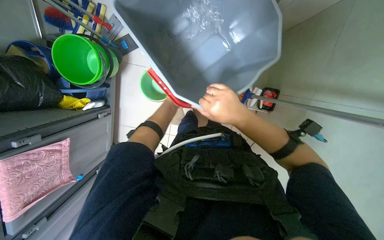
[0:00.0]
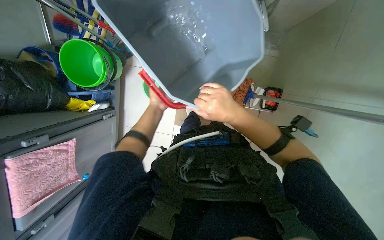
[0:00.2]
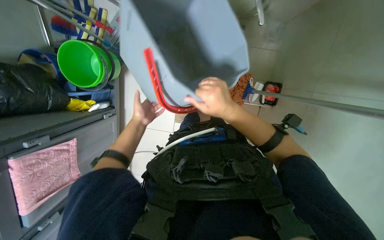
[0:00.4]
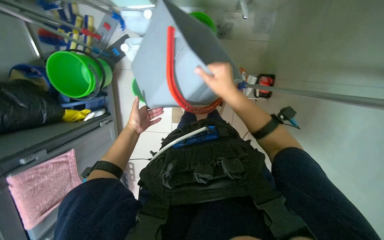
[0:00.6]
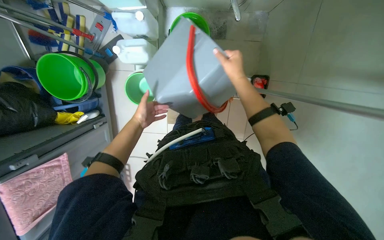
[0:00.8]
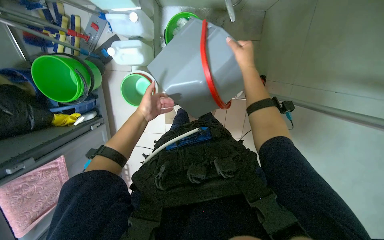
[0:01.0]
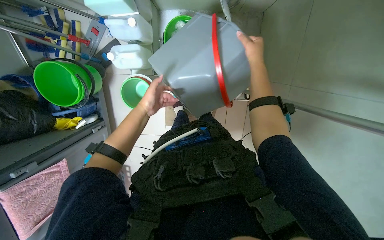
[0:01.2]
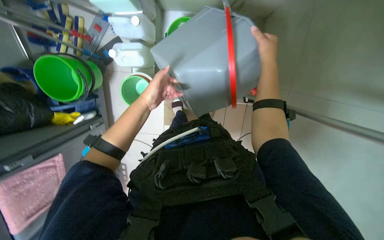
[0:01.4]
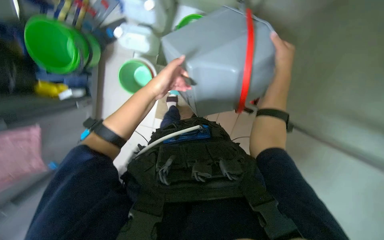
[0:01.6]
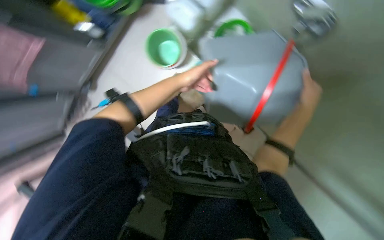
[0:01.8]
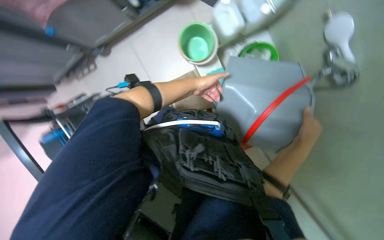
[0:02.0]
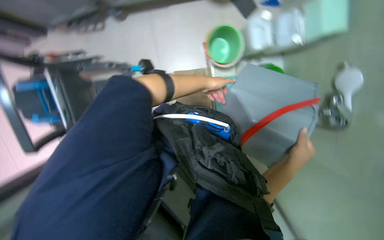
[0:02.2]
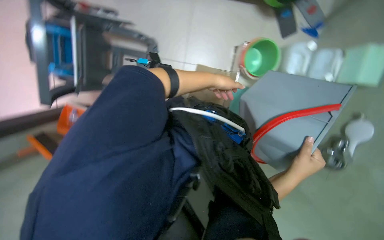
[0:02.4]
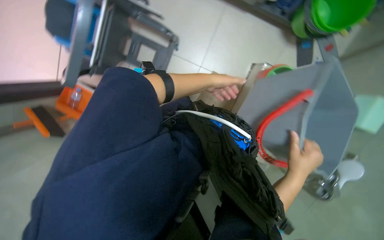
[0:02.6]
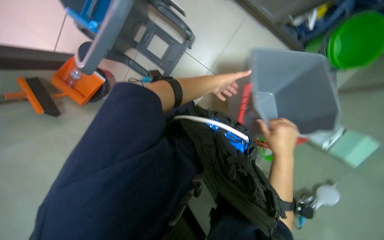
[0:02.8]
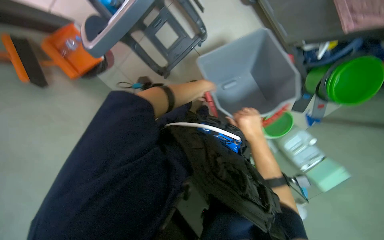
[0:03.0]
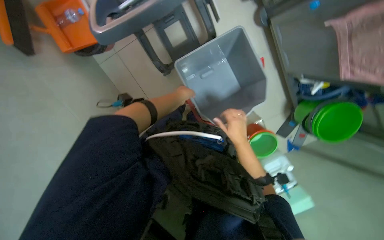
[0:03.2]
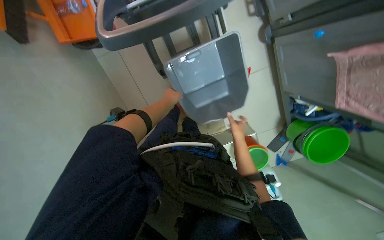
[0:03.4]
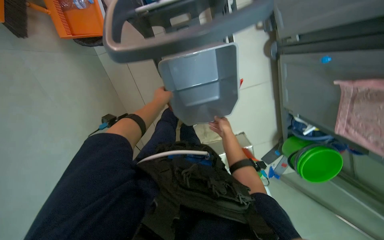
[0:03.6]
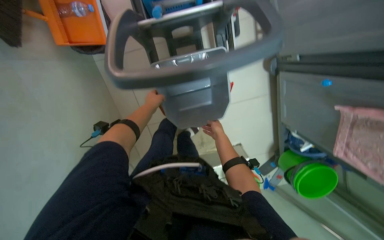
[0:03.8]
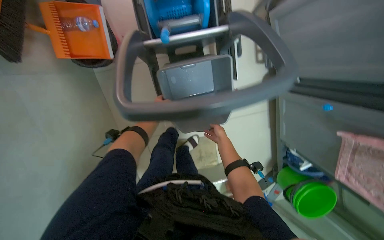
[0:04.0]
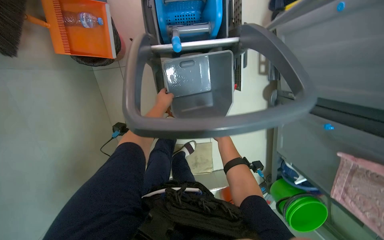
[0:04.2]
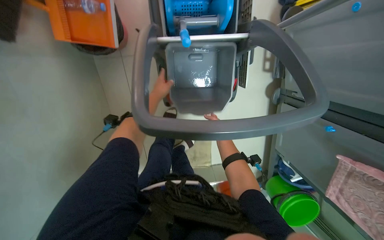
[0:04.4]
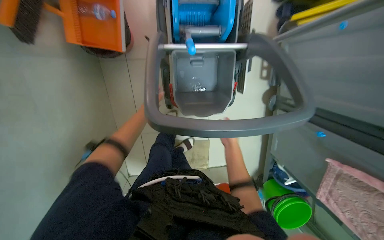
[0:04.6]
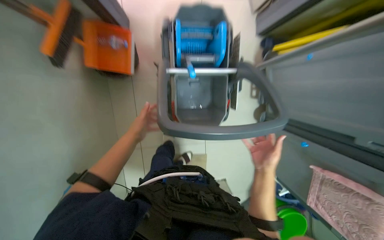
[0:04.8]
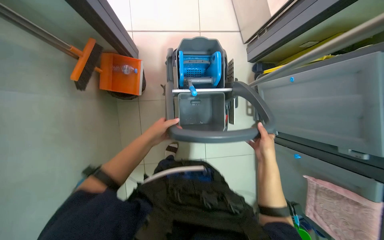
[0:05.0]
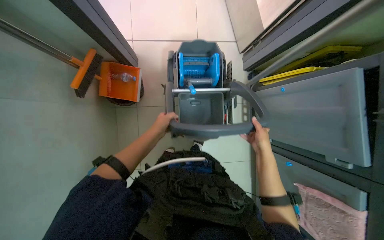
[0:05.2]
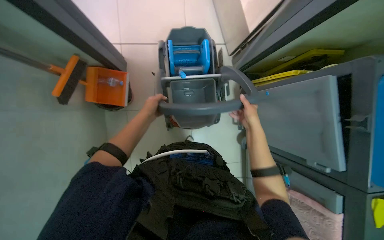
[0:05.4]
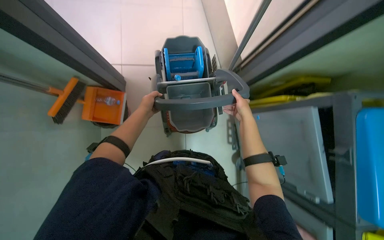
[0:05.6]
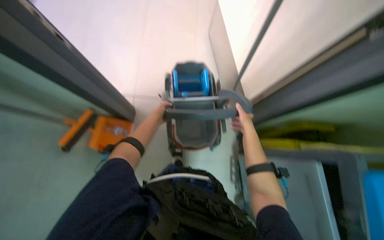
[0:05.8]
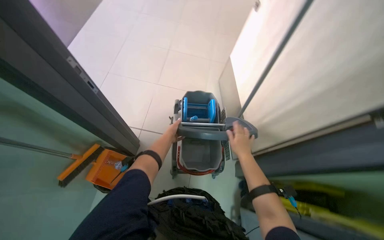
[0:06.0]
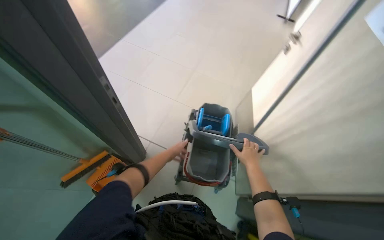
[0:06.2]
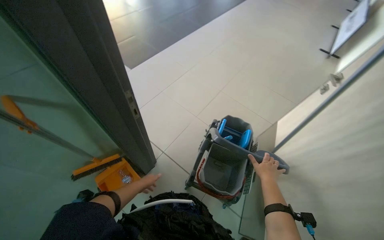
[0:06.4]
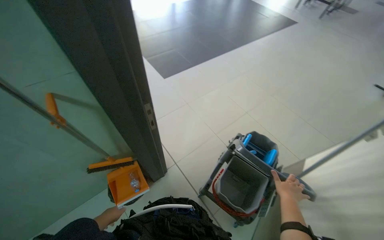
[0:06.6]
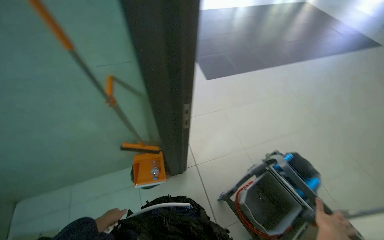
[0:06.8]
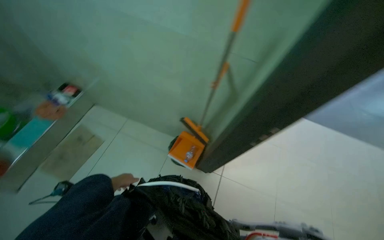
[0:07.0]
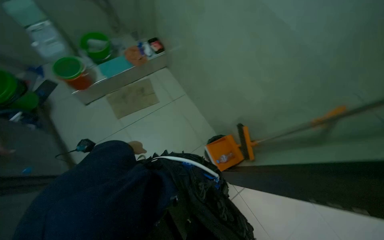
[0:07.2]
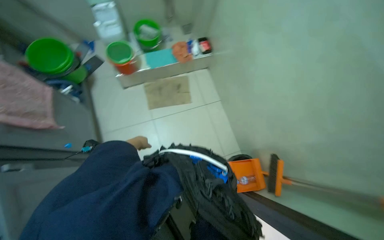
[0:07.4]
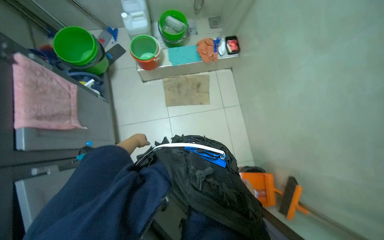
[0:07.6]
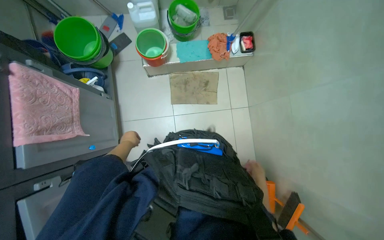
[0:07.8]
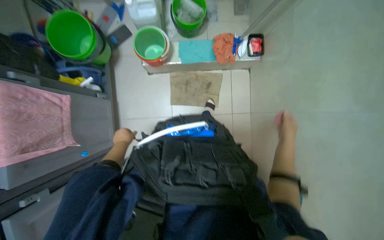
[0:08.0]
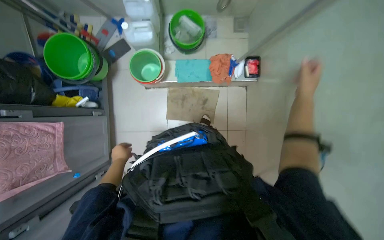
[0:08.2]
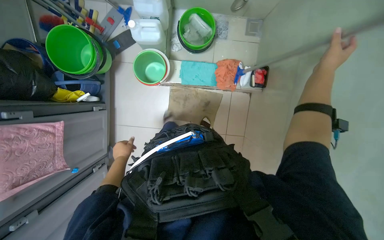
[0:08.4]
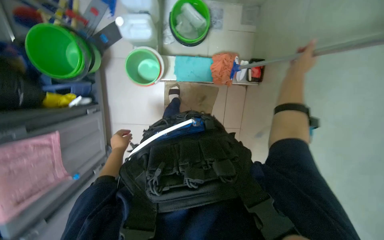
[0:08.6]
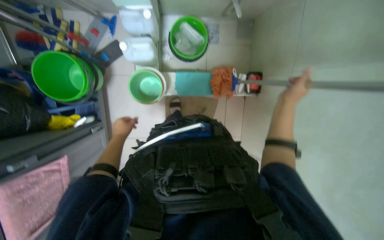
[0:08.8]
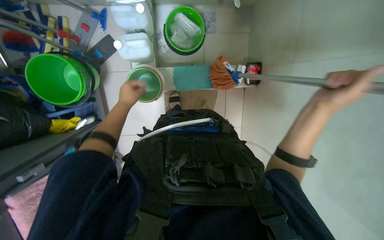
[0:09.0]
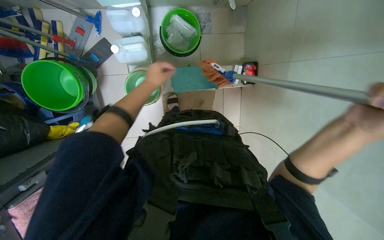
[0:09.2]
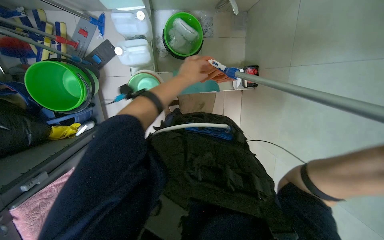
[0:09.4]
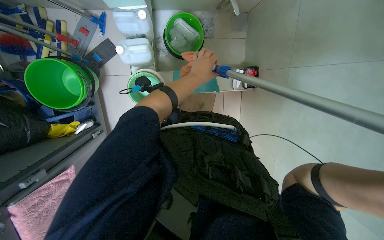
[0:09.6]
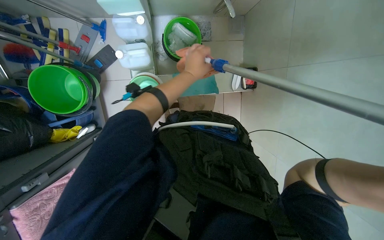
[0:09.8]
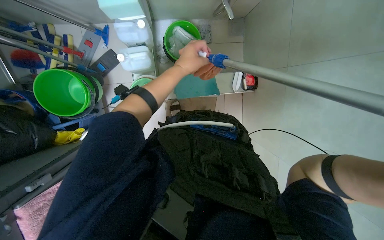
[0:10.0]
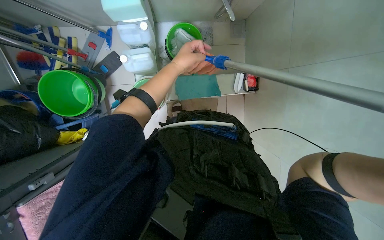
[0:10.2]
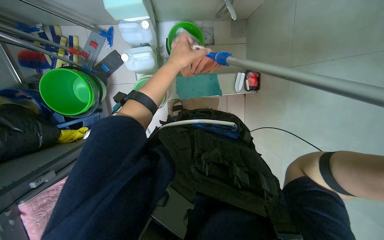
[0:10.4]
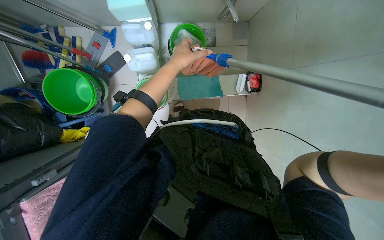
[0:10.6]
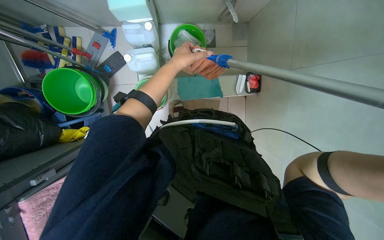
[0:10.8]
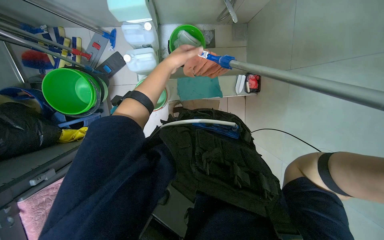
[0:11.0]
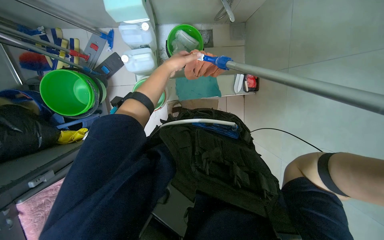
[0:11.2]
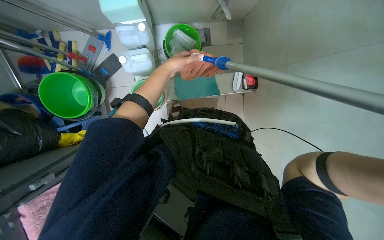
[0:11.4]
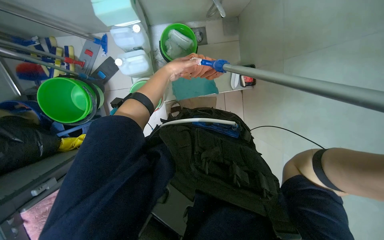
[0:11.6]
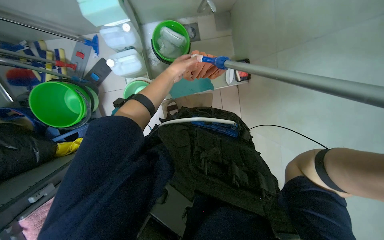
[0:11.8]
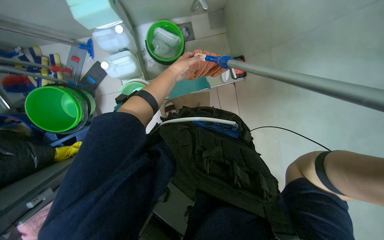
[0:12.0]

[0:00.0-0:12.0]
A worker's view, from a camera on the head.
Job: preparing cleaning supplies.
The whole recording: Preparing cleaning equipment. The worker pours cleaning solution into a container and adjusts the mop handle on the cleaning cart.
0.0 to 1.6 s: The right hand goes about 30 cm to the right, up the picture and farther from the camera.
1.6 to 3.0 s: The camera travels some 50 cm. The camera sweeps to the right, by about 30 degrees. The scene rotates clockwise by roughly 90 degrees.
3.0 to 4.4 s: The camera travels roughly 40 cm. The view swings roughly 20 degrees to the right. The scene rotates clockwise by roughly 35 degrees.
4.4 to 6.0 s: The view tilts some 35 degrees upward. The right hand swings nearer and farther, approximately 20 cm each way, with 2 reversals.
6.0 to 7.6 s: The camera travels some 50 cm. The head rotates some 100 degrees to the left.
7.6 to 9.0 s: The head travels about 80 cm. The camera pitches downward, by approximately 25 degrees.
9.0 to 10.4 s: The left hand travels to the right, nearer to the camera and up the picture by about 25 cm.
10.4 to 12.0 s: The left hand goes approximately 15 cm farther from the camera.

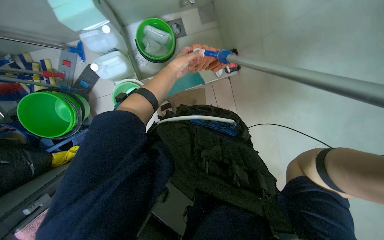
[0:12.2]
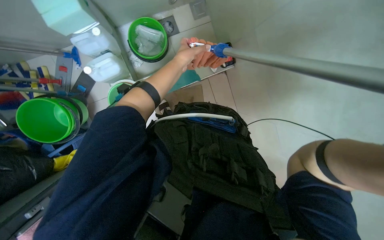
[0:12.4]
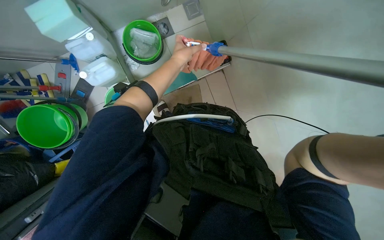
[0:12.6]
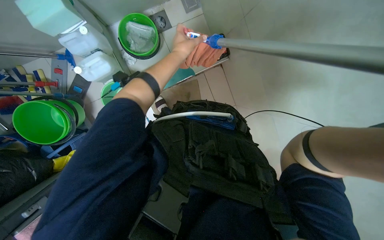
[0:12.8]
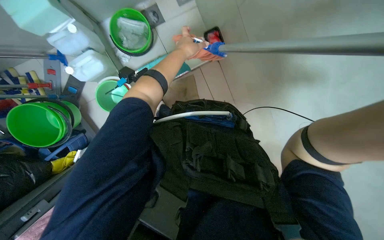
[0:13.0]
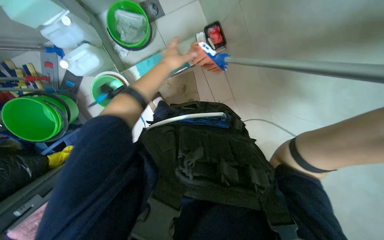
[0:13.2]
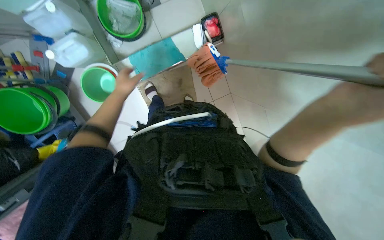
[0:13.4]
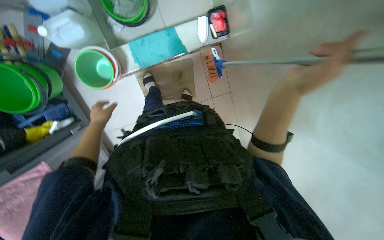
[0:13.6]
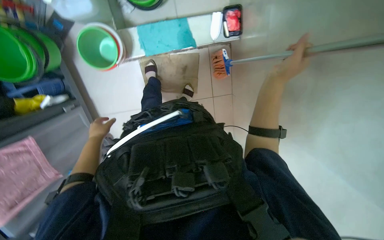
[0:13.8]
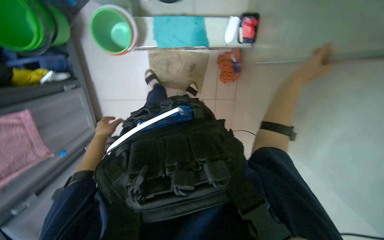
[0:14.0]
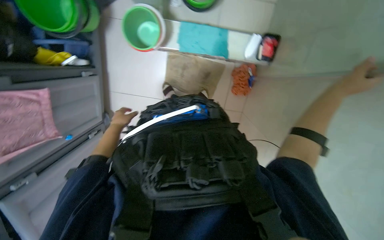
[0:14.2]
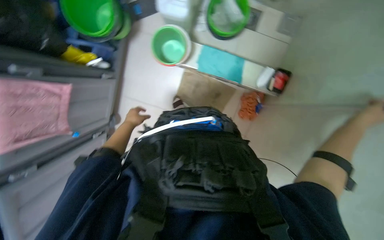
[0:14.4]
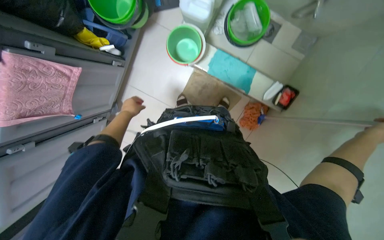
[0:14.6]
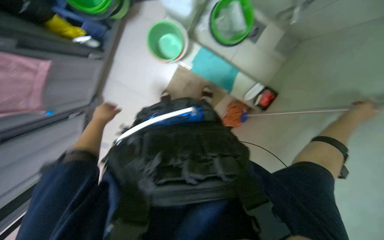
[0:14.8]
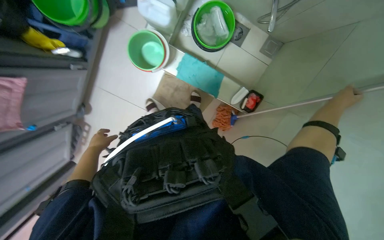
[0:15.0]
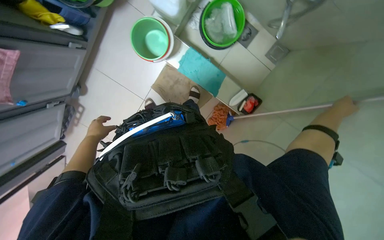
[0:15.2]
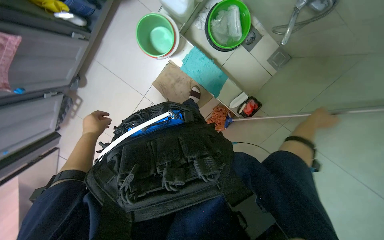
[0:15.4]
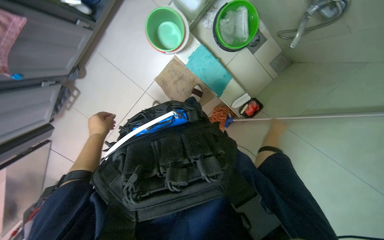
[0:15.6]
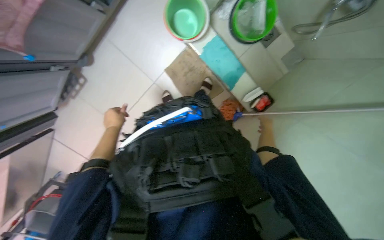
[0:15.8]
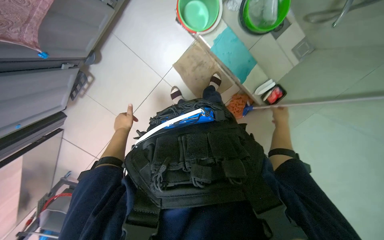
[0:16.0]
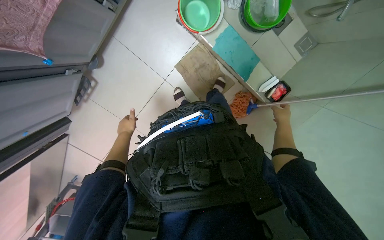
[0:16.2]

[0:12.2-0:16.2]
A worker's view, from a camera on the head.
Job: preparing cleaning supplies.
The whole recording: Preparing cleaning equipment. The worker pours cleaning solution into a container and adjusts the mop handle on the cleaning cart.
12.2 to 13.6 s: The left hand travels down the picture by roughly 25 cm.
13.6 to 14.8 s: The scene turns approximately 45 degrees clockwise in the picture.
14.8 to 16.2 s: The right hand heads farther from the camera and to the left, covering some 25 cm.

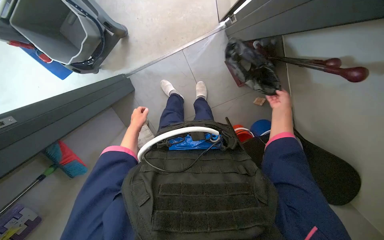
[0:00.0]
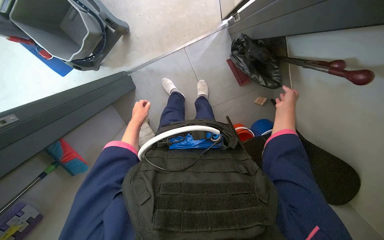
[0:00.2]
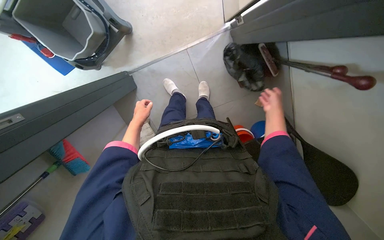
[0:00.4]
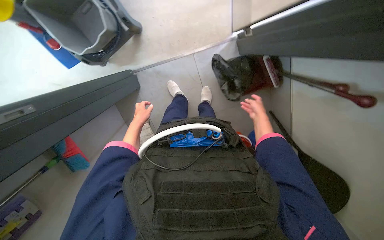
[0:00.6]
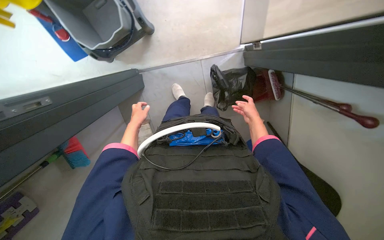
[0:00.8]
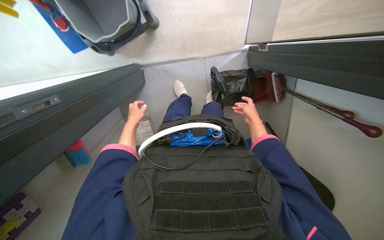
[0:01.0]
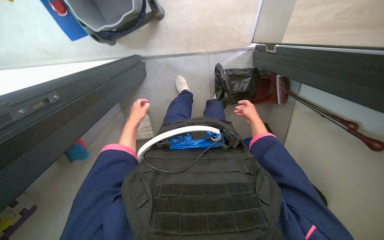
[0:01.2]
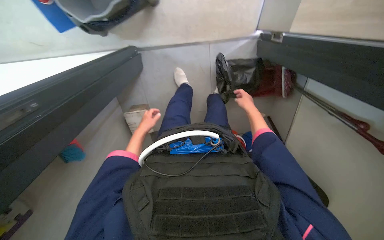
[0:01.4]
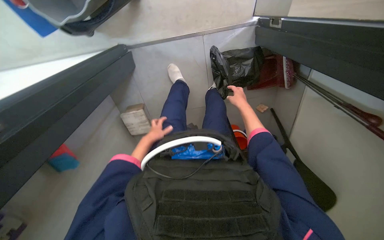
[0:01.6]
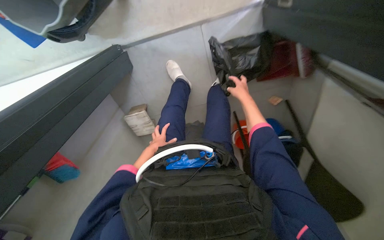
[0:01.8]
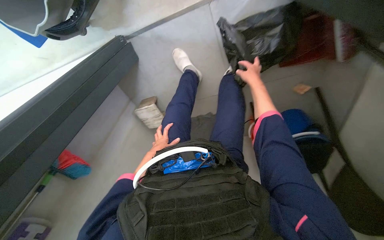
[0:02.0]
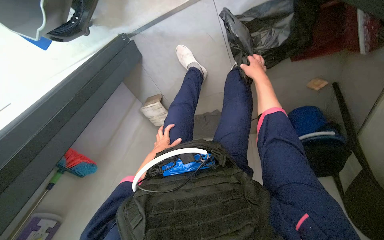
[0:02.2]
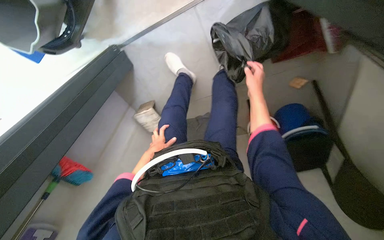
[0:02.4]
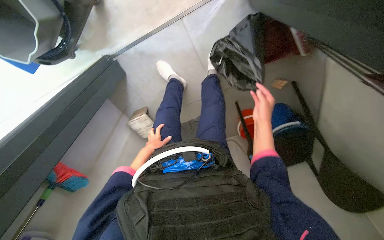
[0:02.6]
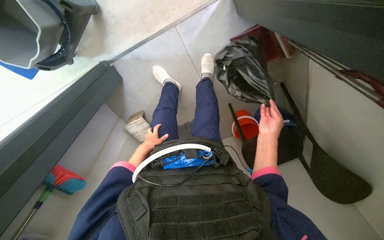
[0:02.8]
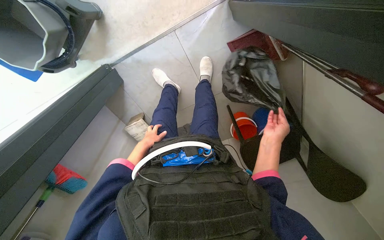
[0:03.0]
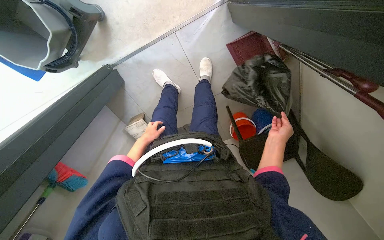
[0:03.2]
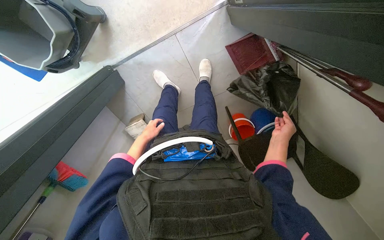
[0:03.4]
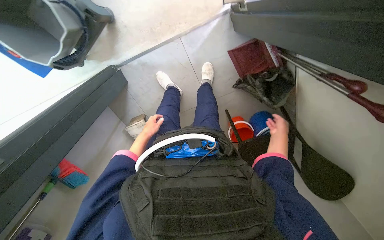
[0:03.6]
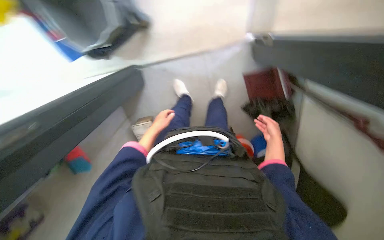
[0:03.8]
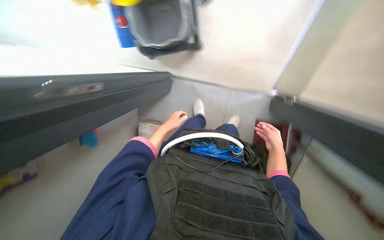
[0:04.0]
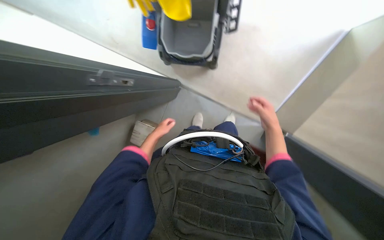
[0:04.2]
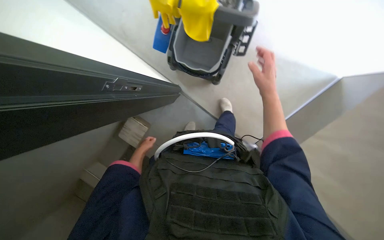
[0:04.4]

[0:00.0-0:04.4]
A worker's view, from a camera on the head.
Job: preparing cleaning supplies.
The whole recording: Preparing cleaning equipment. The worker prepares the cleaning equipment by attaching the mop head, wringing the mop, and adjusting the water in the buckets.
0.0 to 1.4 s: The right hand moves to the left, approximately 15 cm.
1.4 to 3.0 s: The right hand heads down the picture and nearer to the camera, covering some 30 cm.
3.0 to 4.4 s: The wearer looks roughly 15 degrees further upward. The right hand is displaced to the left and up the picture by roughly 35 cm, and travels farther from the camera and back again, approximately 10 cm each way.
